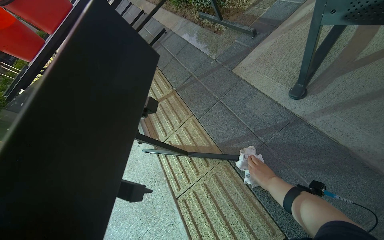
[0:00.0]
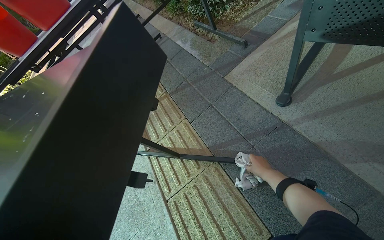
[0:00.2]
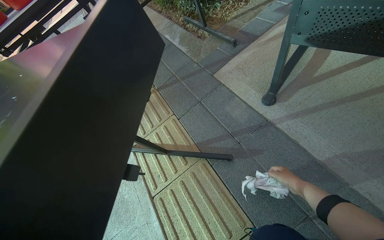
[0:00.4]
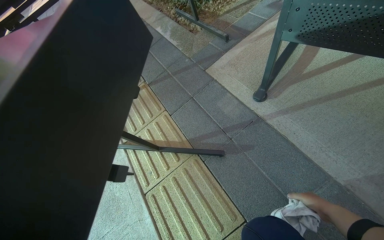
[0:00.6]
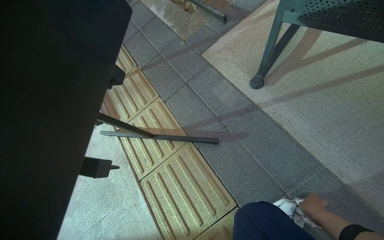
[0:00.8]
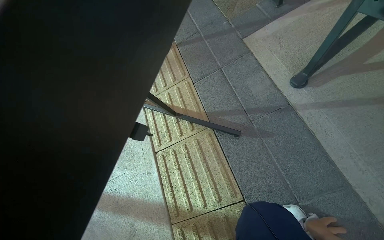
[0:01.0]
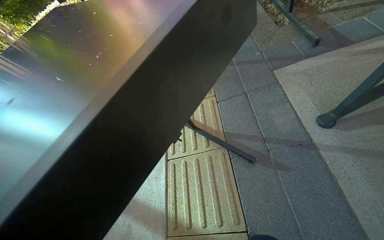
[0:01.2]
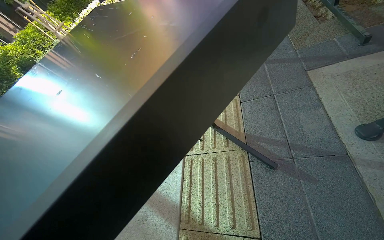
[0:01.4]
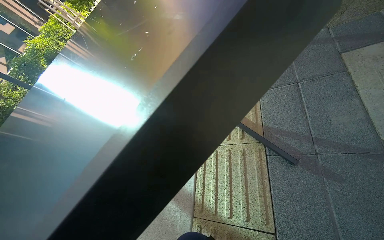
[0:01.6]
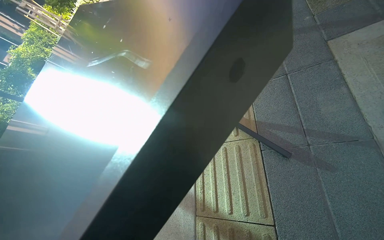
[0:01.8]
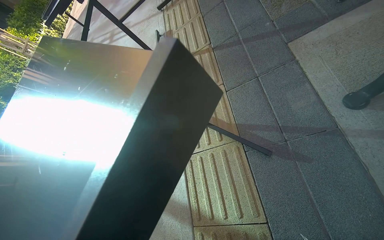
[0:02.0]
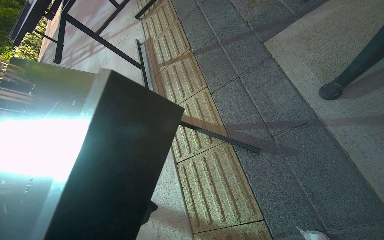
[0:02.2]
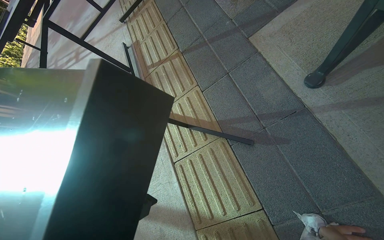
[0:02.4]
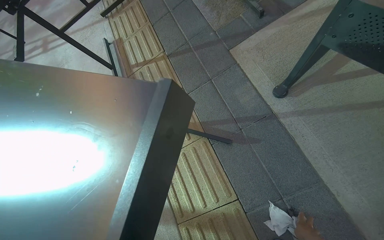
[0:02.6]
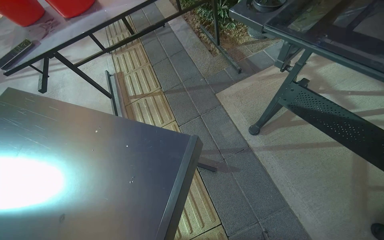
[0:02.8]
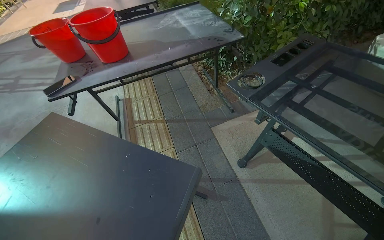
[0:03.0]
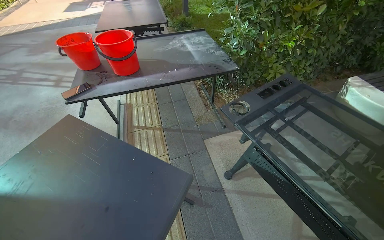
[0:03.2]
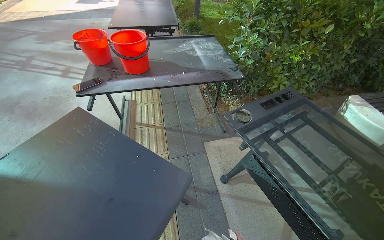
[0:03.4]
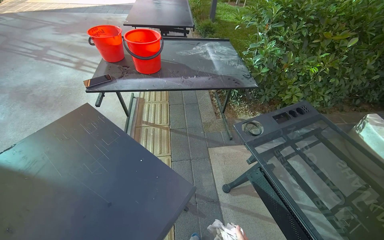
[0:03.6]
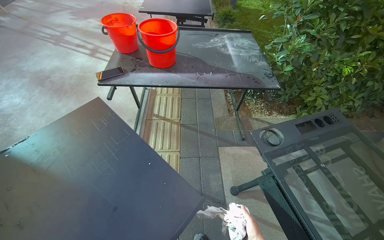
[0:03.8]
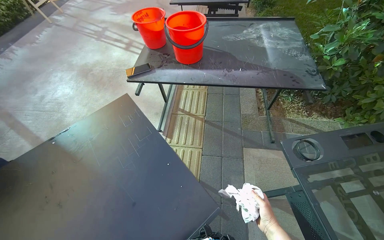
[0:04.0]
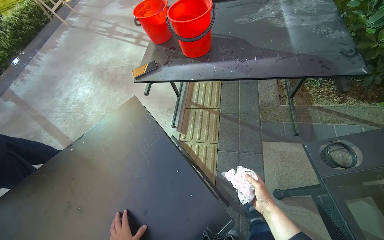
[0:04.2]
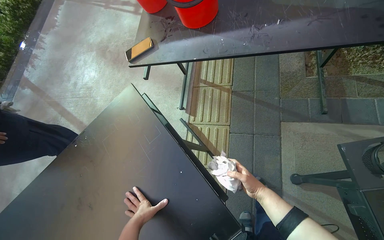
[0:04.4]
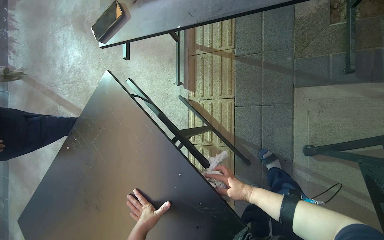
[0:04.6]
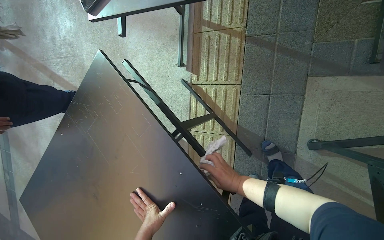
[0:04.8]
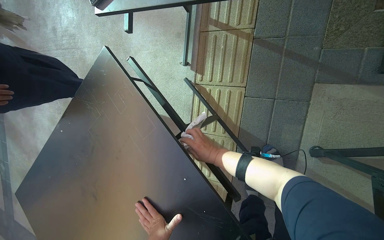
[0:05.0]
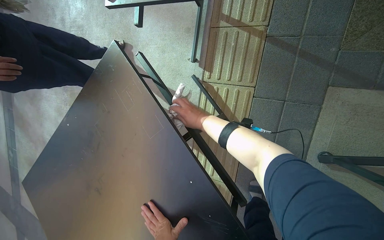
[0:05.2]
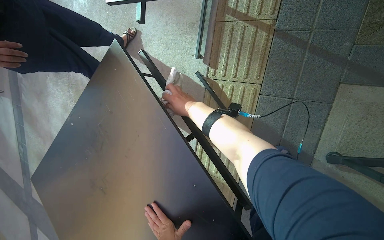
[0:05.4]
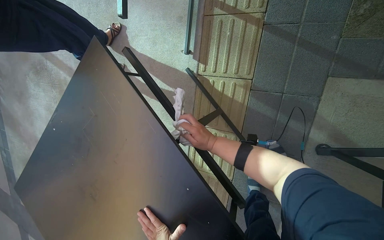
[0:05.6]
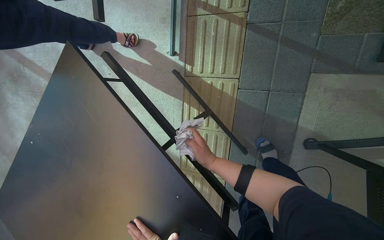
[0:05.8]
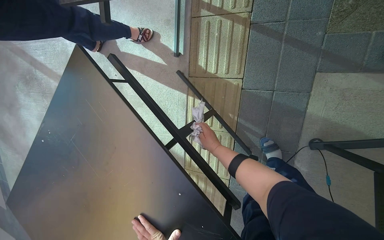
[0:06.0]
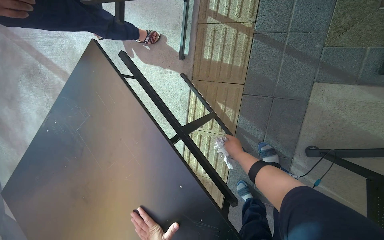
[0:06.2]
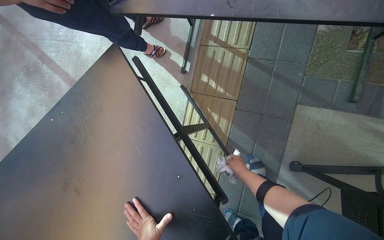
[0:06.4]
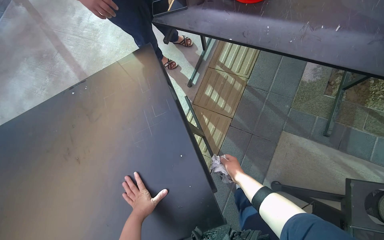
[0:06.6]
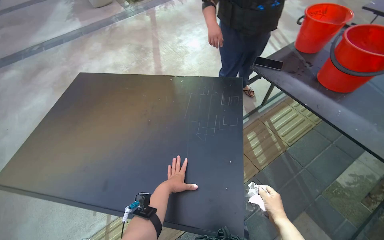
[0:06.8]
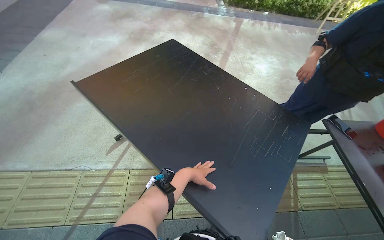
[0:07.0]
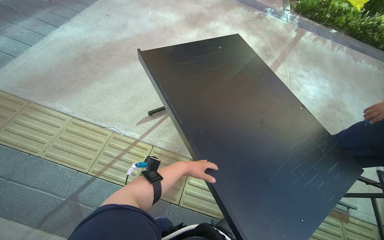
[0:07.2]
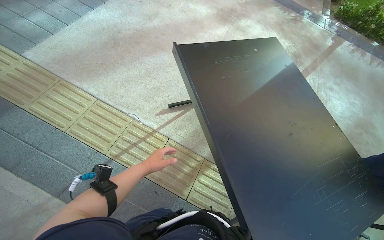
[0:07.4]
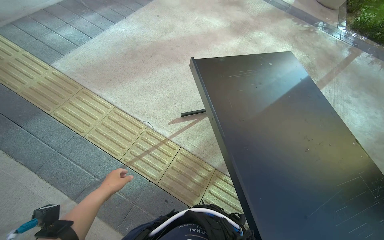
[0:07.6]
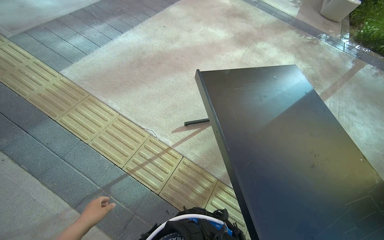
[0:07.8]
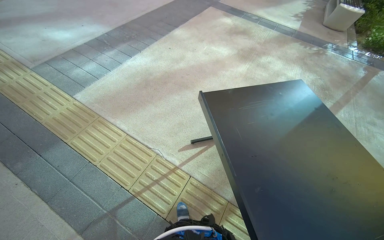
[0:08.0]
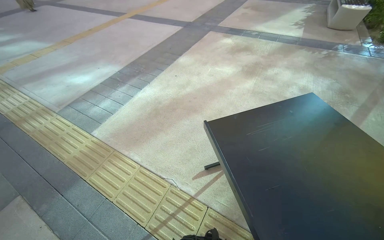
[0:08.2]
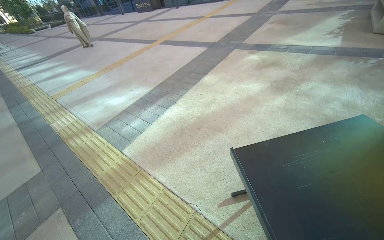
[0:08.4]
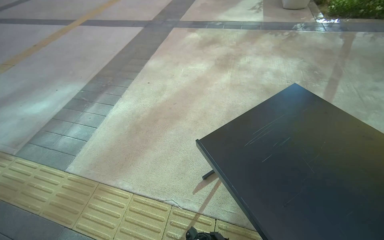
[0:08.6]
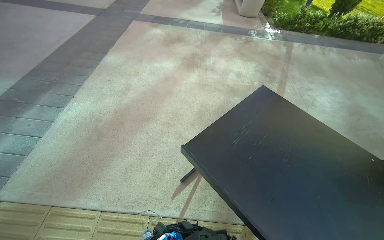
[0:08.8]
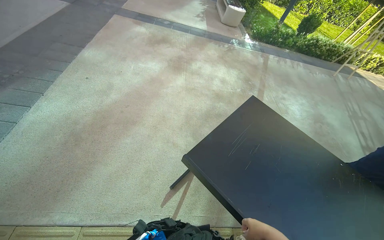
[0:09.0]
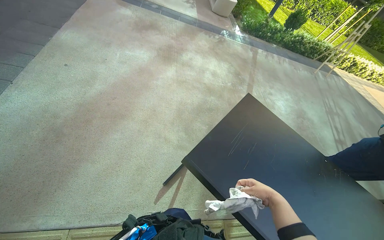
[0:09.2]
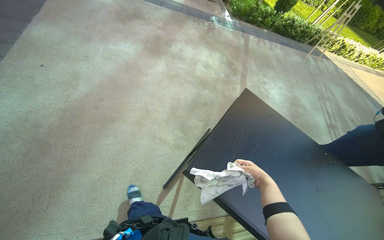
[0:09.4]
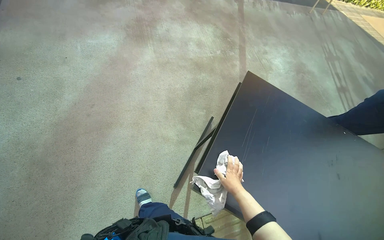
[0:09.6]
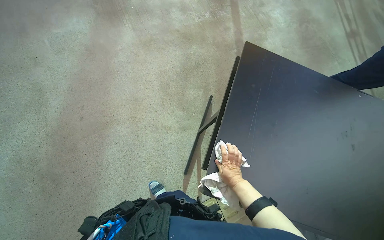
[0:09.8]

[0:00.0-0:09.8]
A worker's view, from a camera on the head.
Job: wiping surfaces.
The whole recording: Wiping table structure. The worker wipes the metal structure of a black table with a white cloth.
0:00.0 to 0:01.4: Everything in view rotates about 35 degrees clockwise.
0:01.4 to 0:02.8: The head rotates about 30 degrees to the right.
0:02.8 to 0:04.2: The head turns to the left by approximately 35 degrees.
0:04.2 to 0:05.6: The wearer moves roughly 50 cm. The view tilts roughly 40 degrees downward.
0:05.6 to 0:07.0: The camera is carried some 70 cm. The camera pitches upward, by about 35 degrees. The scene turns about 80 degrees clockwise in the picture.
0:07.0 to 0:08.4: The camera is carried approximately 40 cm. The wearer's head swings some 40 degrees to the left. The view tilts some 20 degrees upward.
0:08.4 to 0:09.8: The head travels approximately 70 cm. The head rotates about 60 degrees to the right. The camera pitches downward, by roughly 35 degrees.

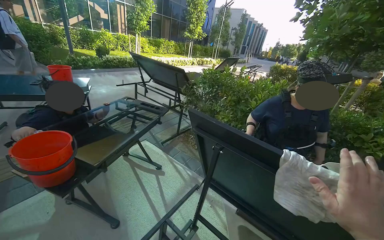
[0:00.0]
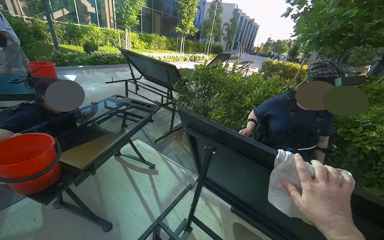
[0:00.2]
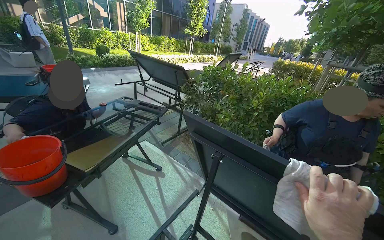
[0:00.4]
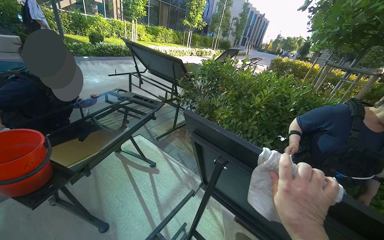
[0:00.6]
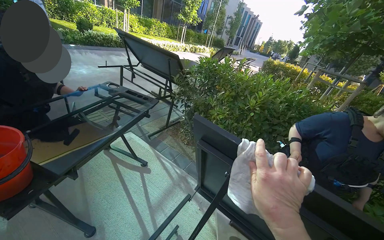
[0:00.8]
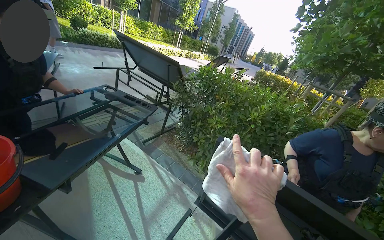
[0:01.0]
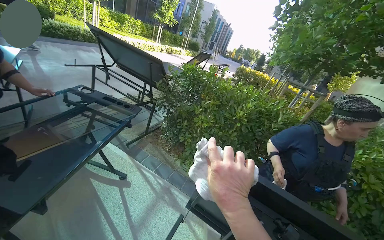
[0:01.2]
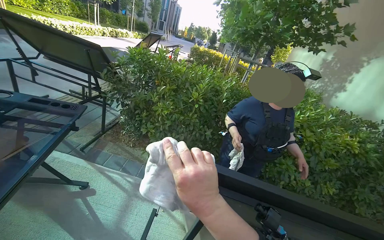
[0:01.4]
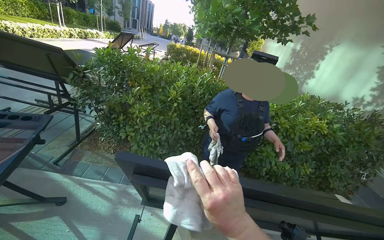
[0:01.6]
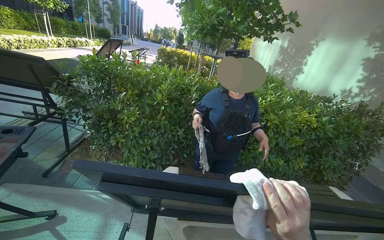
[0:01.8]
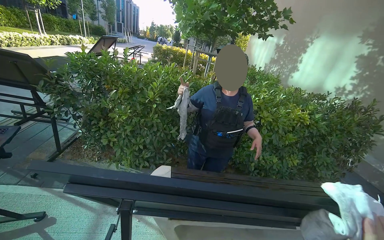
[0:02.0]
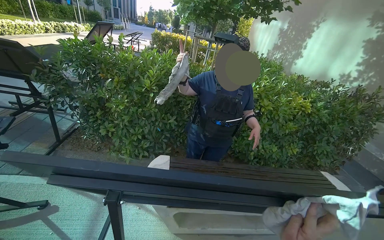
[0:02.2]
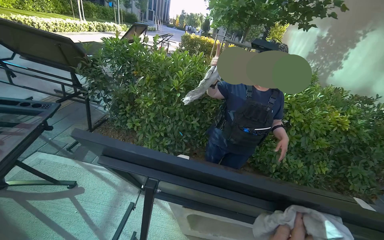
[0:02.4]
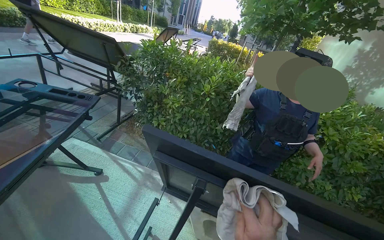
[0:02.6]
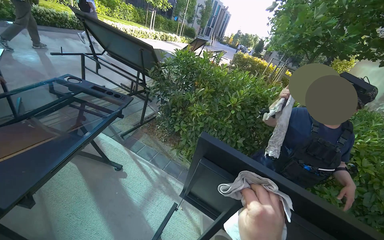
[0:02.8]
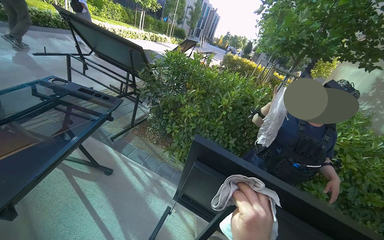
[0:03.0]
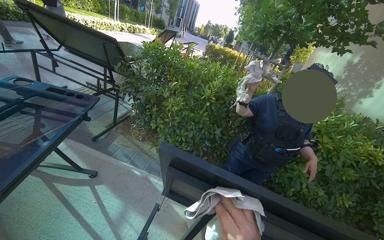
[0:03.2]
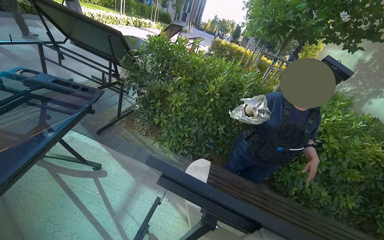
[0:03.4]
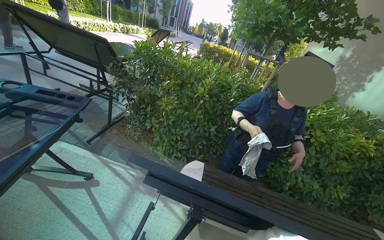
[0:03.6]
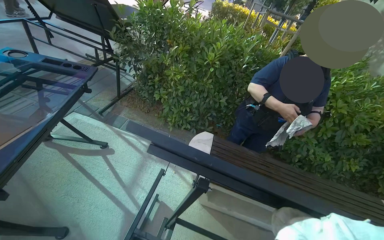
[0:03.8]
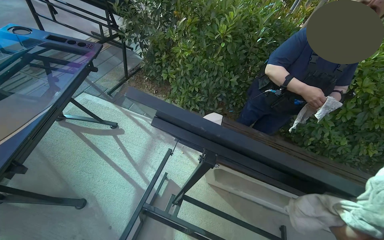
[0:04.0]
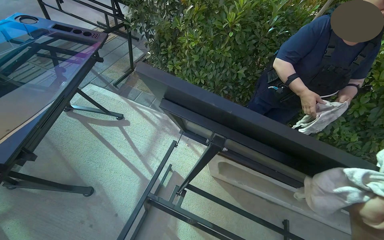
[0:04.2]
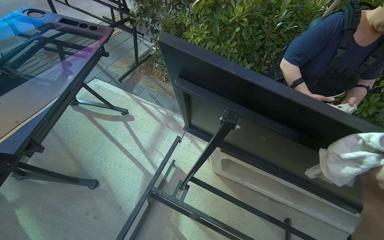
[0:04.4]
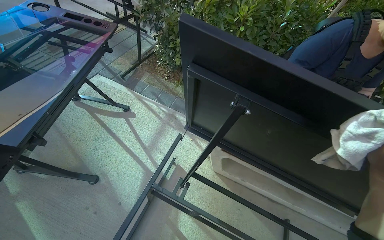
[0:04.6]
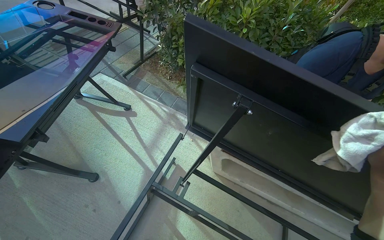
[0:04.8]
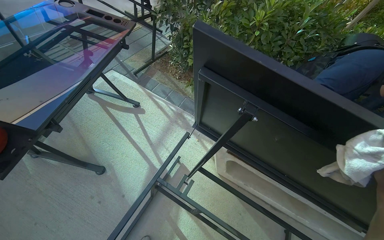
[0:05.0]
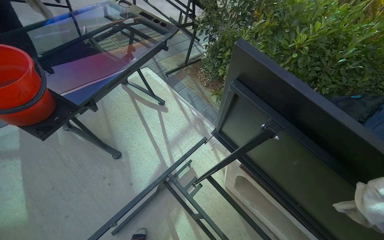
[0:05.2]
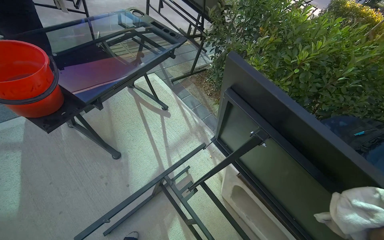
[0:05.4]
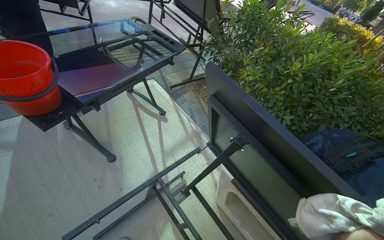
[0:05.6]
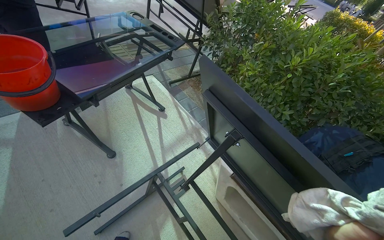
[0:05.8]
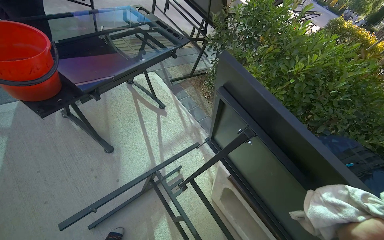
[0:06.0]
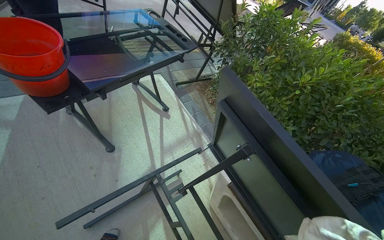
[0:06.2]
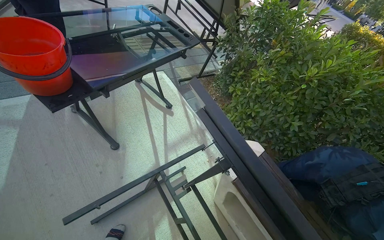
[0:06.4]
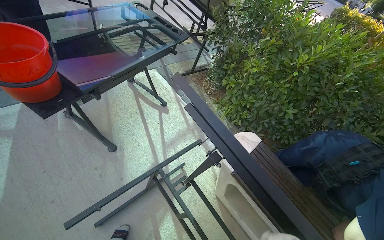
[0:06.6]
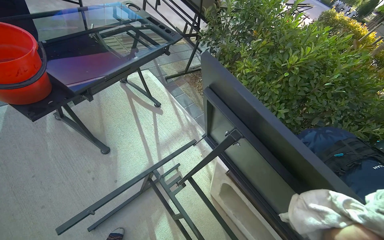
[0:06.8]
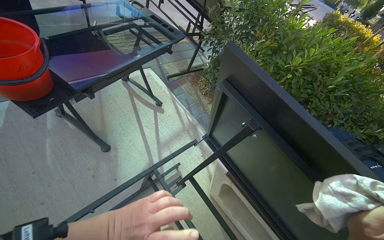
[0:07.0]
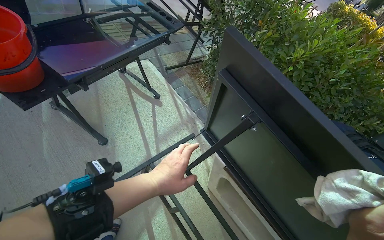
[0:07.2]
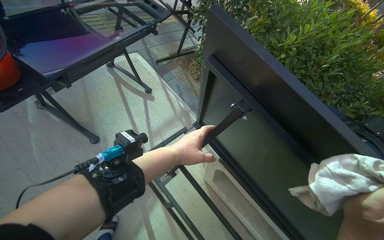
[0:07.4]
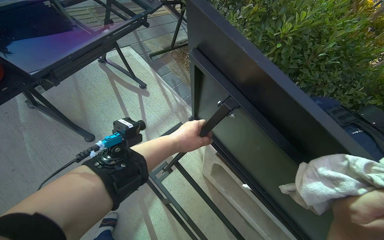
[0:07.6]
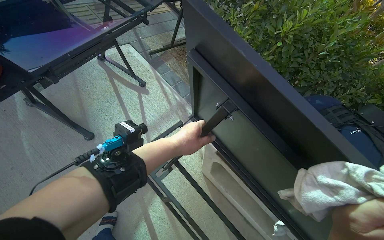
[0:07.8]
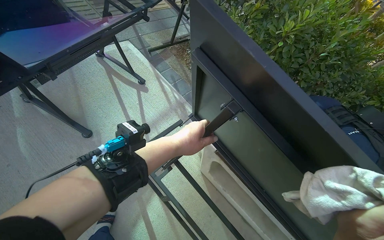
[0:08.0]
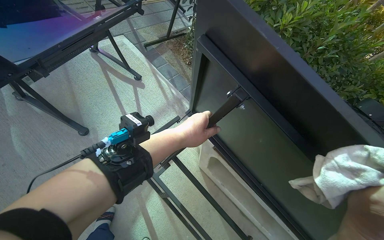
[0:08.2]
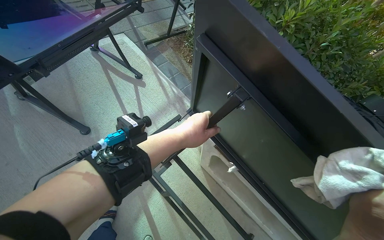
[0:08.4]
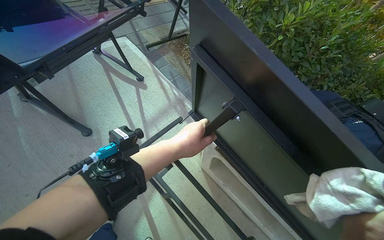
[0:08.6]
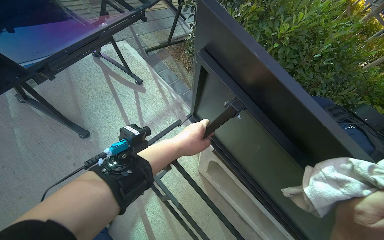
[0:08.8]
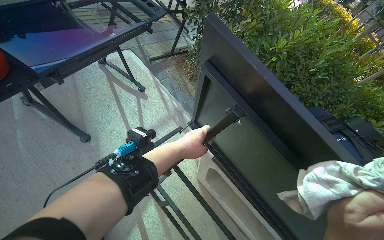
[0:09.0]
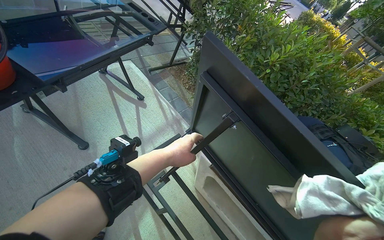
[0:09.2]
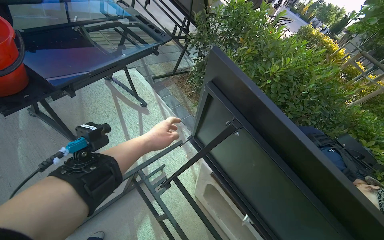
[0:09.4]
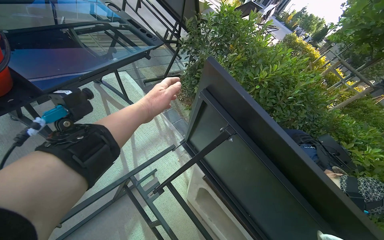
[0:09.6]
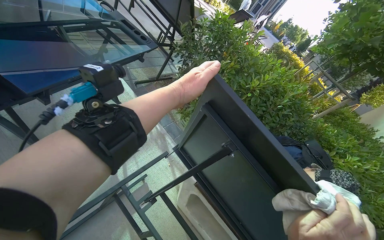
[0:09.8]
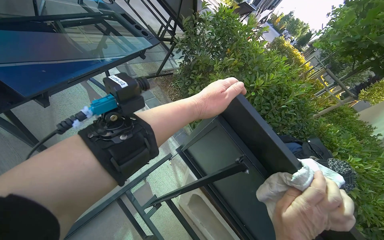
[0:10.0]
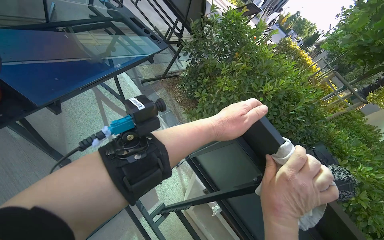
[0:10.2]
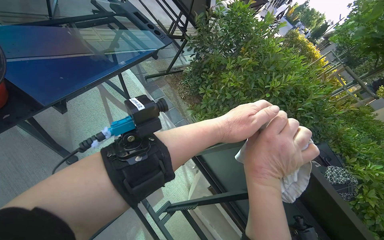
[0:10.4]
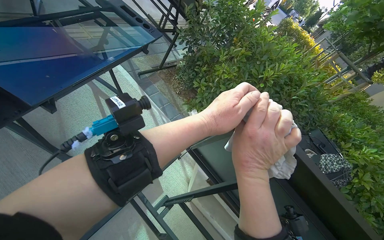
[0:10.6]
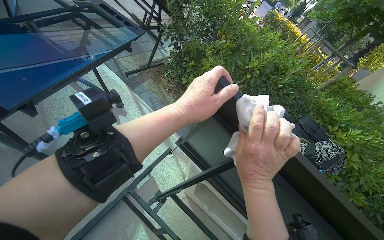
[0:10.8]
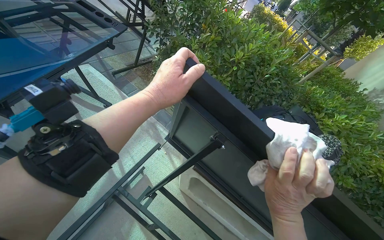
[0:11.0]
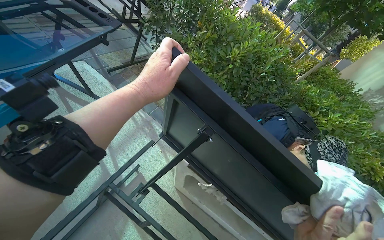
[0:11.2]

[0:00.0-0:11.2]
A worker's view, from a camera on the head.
Job: wiping surfaces.
The whole recording: Wiping outdoor table frame. The worker wipes the frames of several outdoor tables with a cloth.
0:00.0 to 0:01.6: The wearer's head swings roughly 35 degrees to the right.
0:03.2 to 0:04.8: The view tips downward by about 20 degrees.
0:04.8 to 0:06.4: The scene turns roughly 30 degrees clockwise in the picture.
0:08.0 to 0:09.6: The left hand shifts about 15 cm up the picture.
